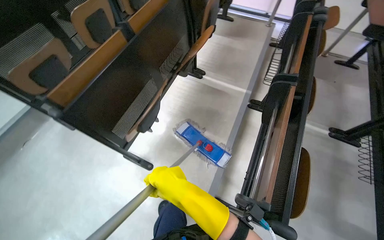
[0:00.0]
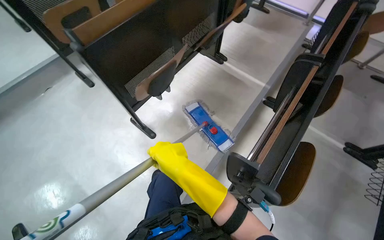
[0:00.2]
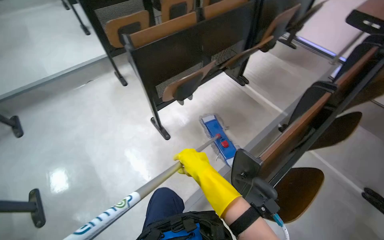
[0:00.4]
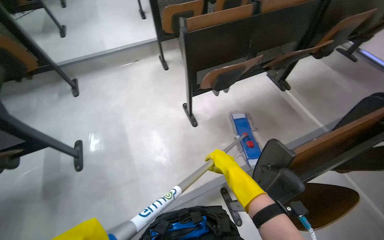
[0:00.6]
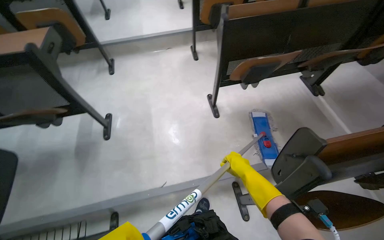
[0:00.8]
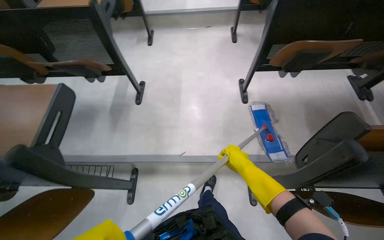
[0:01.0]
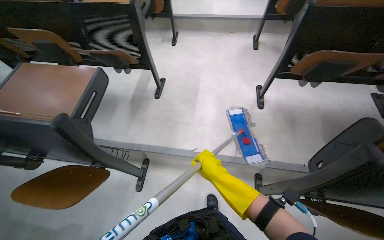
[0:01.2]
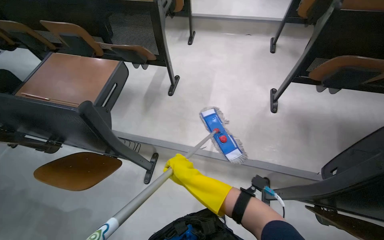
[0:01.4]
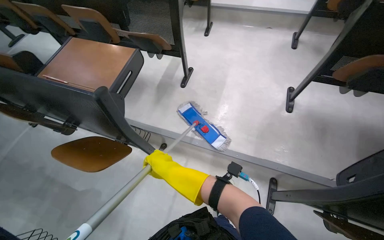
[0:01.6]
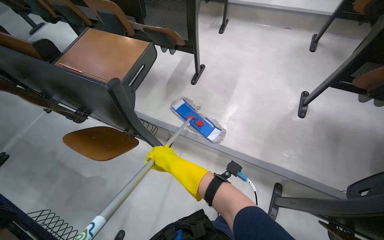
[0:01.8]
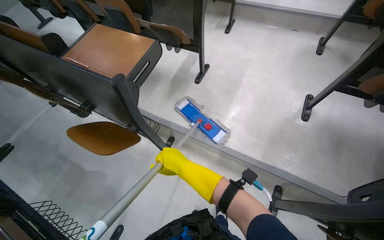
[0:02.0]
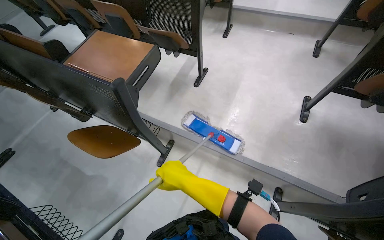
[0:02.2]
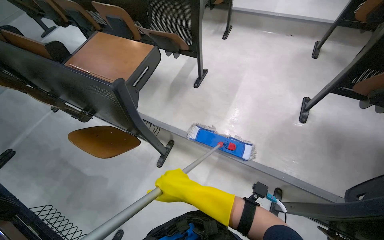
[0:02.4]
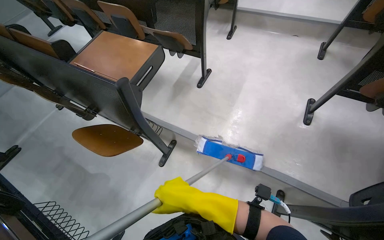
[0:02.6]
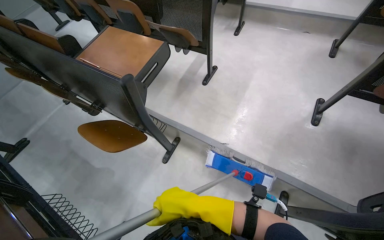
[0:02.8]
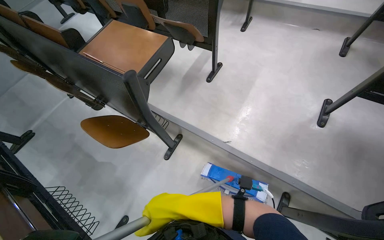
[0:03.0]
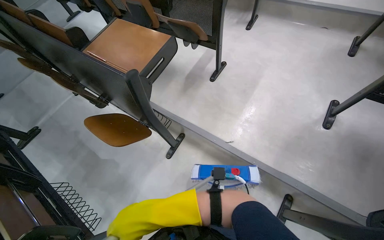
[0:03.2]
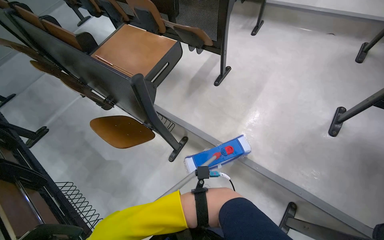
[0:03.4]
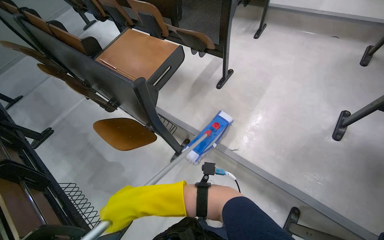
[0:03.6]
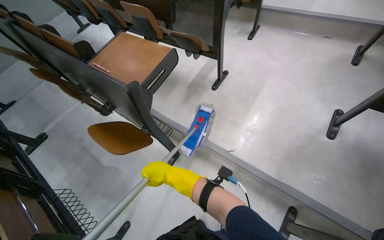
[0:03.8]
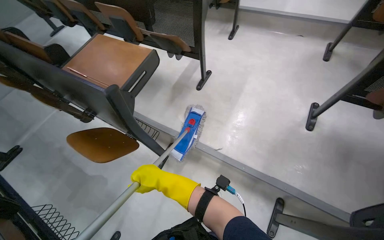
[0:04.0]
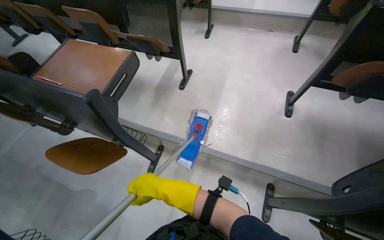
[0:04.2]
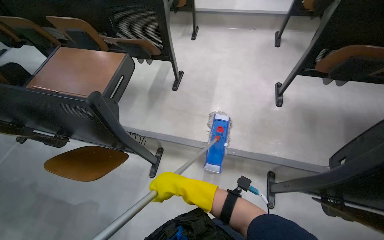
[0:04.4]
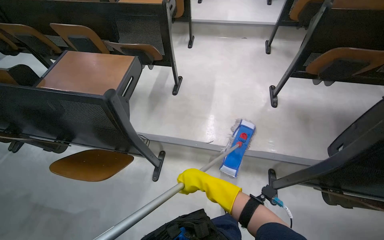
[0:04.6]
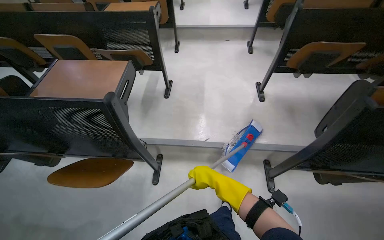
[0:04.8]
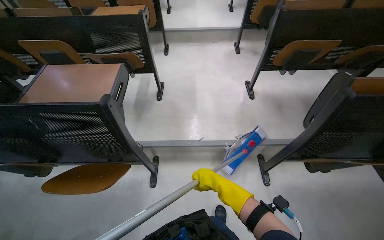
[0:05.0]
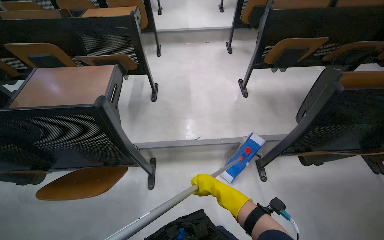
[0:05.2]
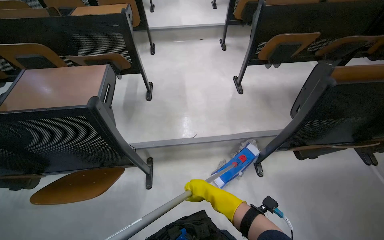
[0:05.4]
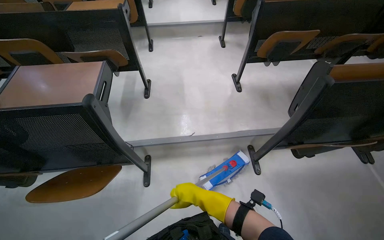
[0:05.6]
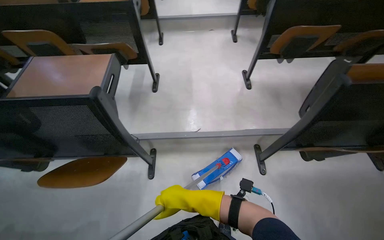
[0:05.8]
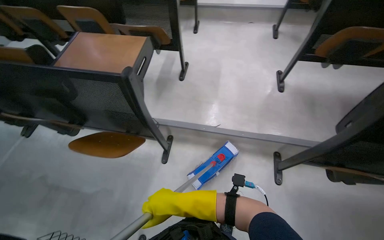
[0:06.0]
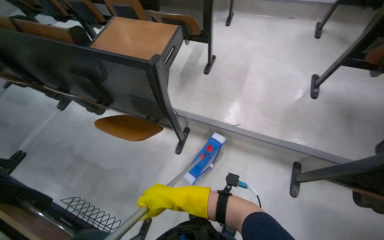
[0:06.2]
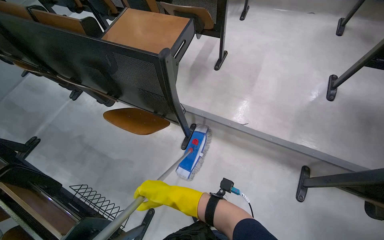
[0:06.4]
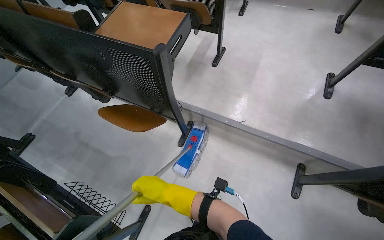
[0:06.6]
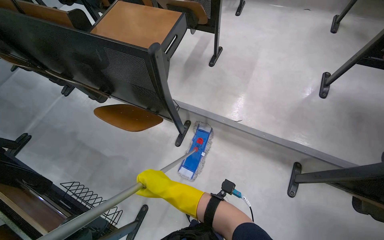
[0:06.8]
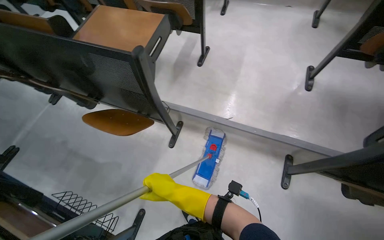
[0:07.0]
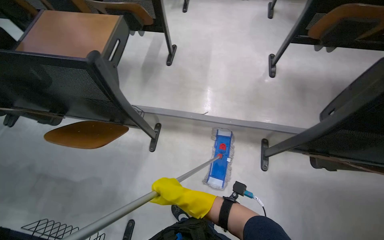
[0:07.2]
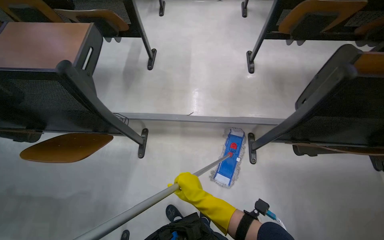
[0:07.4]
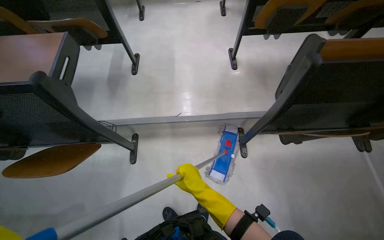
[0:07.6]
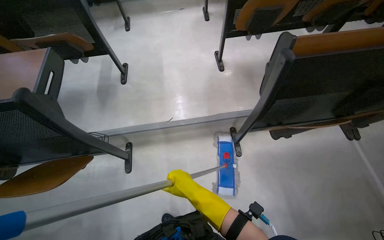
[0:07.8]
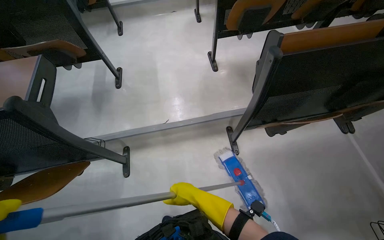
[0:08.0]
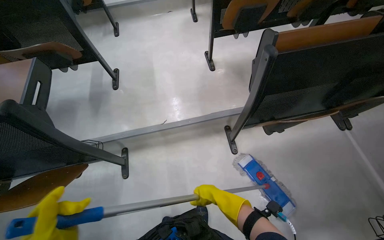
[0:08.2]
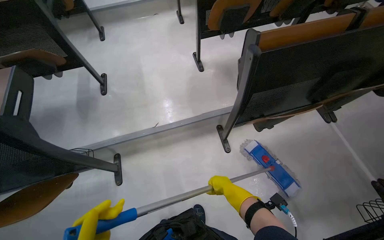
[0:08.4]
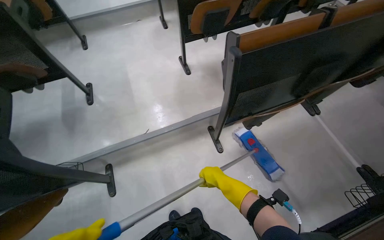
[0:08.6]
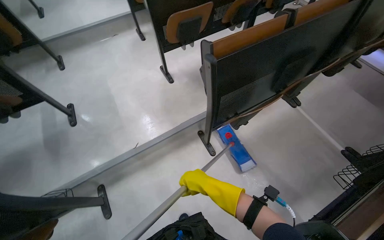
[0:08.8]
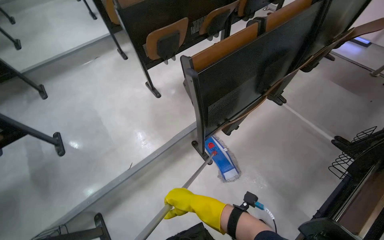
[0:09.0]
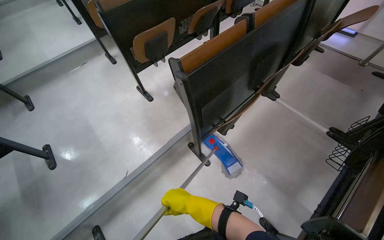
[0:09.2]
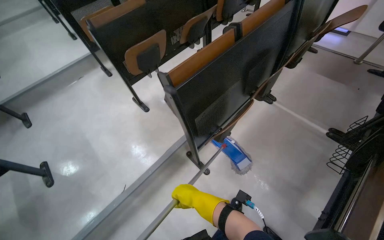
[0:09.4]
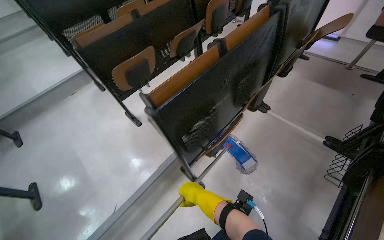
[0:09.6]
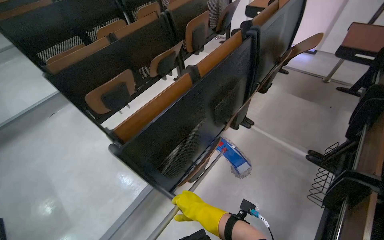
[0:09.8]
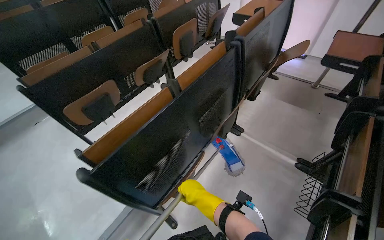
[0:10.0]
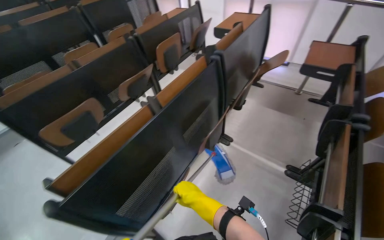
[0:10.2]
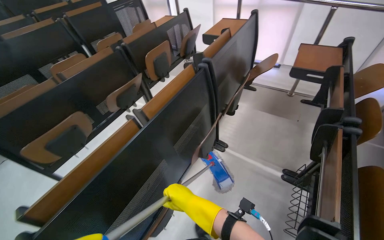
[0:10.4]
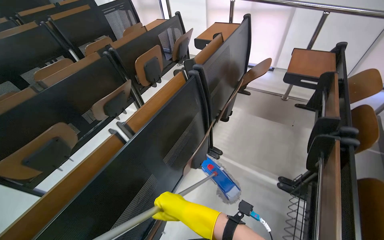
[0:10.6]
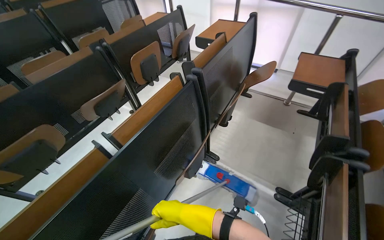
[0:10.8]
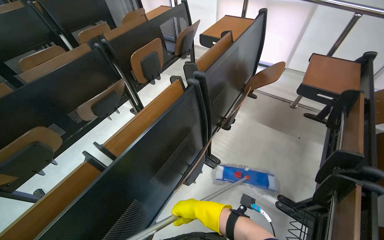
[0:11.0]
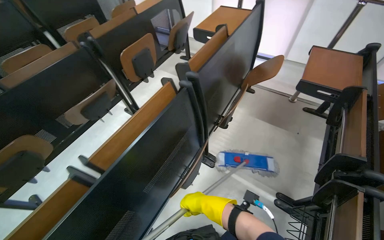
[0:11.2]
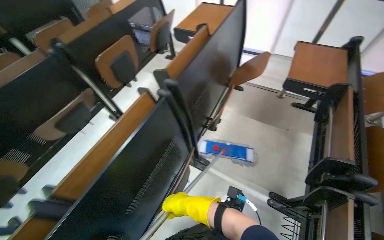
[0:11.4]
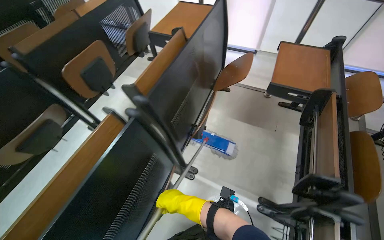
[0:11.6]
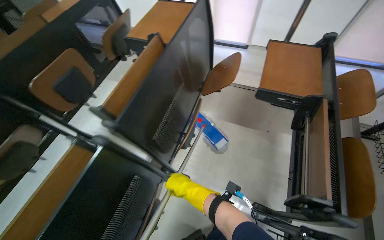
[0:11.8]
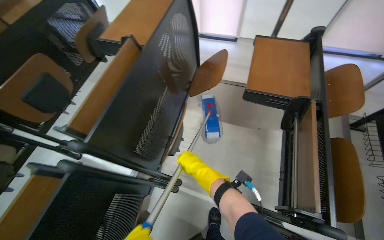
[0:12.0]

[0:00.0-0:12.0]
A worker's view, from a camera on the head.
Job: mopping floor.
The whole recording: Mopping lecture hall floor. The worker mops the floor of the lecture hall, moving the mop through the aisles between seats.
0:00.0 to 0:01.6: The wearer moves some 70 cm. The head turns to the left by approximately 85 degrees.
0:01.6 to 0:03.0: The right hand travels nearer to the camera by approximately 10 cm.
0:03.0 to 0:04.4: The head rotates about 20 degrees to the right. The right hand goes nearer and farther, roughly 30 cm each way, reversing 2 times.
0:07.6 to 0:09.0: The head rotates some 35 degrees to the right.
0:09.0 to 0:10.4: The head travels about 60 cm. The wearer looks about 15 degrees further upward.
0:10.4 to 0:12.0: The wearer moves some 90 cm. The view tips downward by roughly 15 degrees.

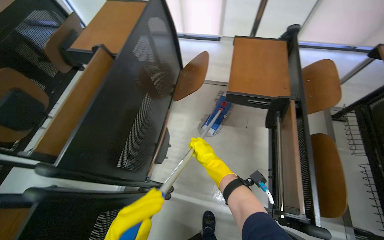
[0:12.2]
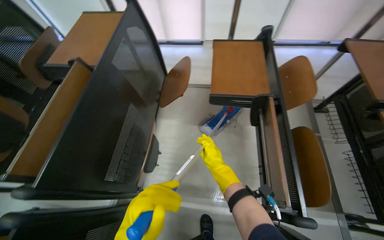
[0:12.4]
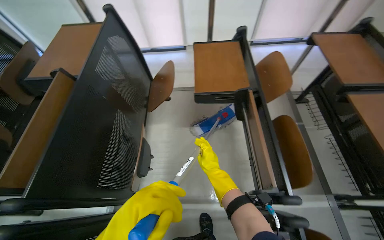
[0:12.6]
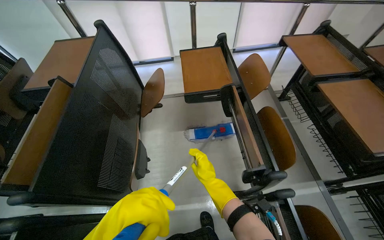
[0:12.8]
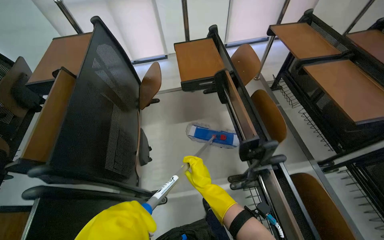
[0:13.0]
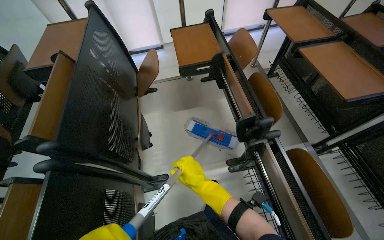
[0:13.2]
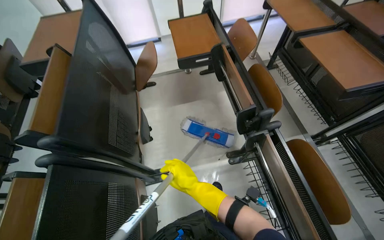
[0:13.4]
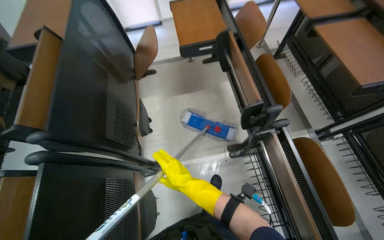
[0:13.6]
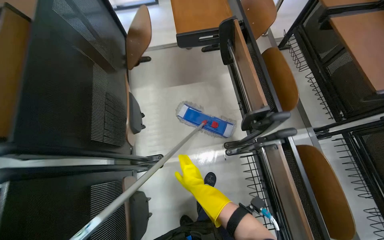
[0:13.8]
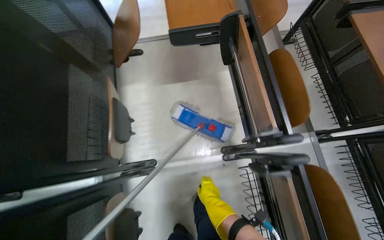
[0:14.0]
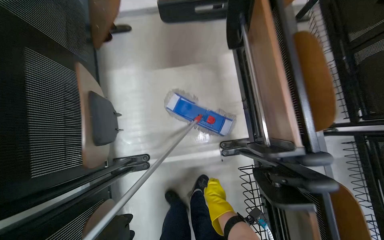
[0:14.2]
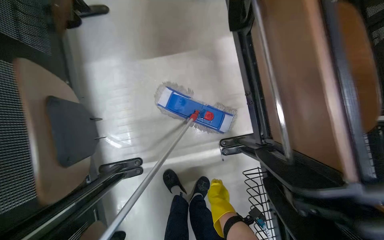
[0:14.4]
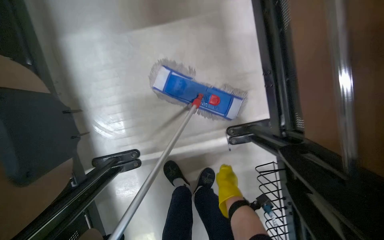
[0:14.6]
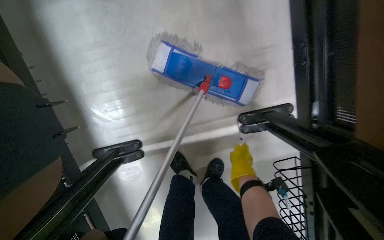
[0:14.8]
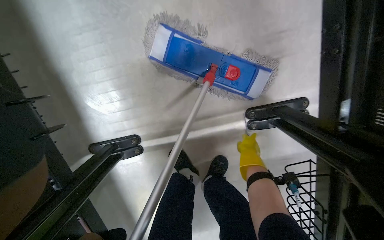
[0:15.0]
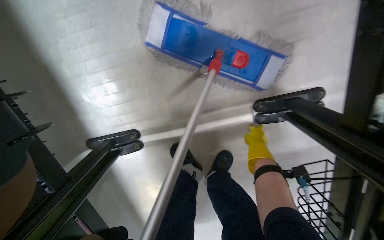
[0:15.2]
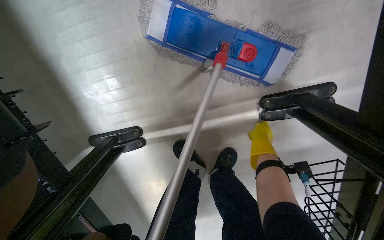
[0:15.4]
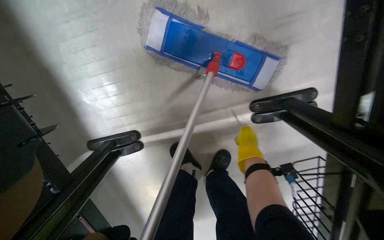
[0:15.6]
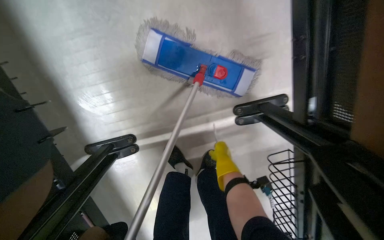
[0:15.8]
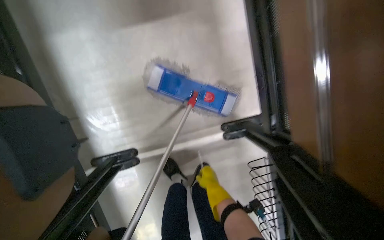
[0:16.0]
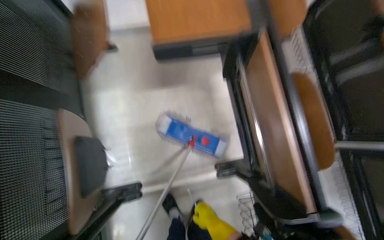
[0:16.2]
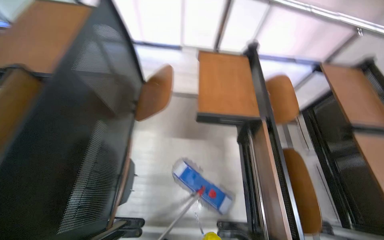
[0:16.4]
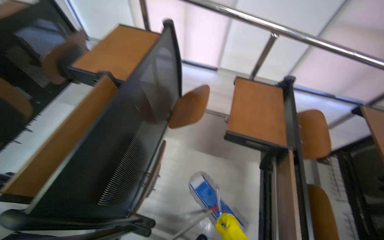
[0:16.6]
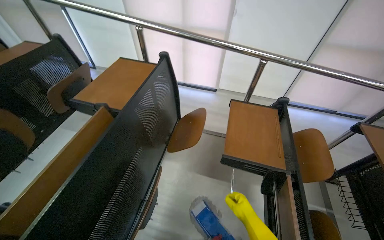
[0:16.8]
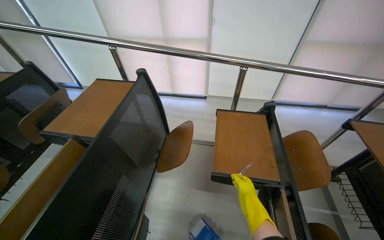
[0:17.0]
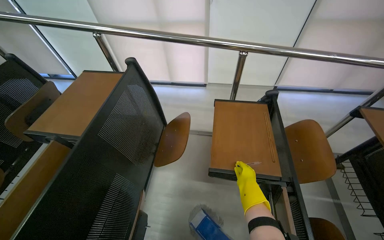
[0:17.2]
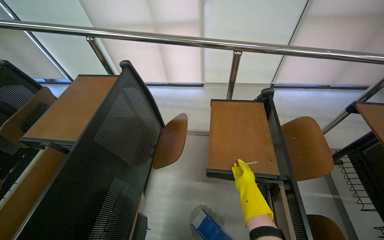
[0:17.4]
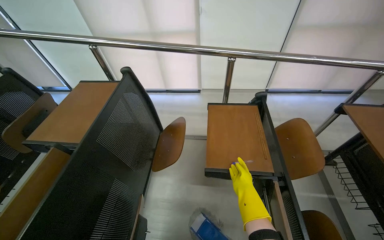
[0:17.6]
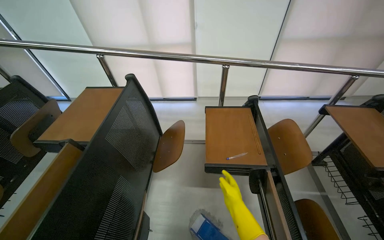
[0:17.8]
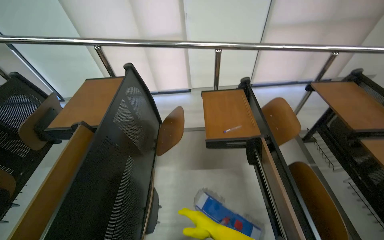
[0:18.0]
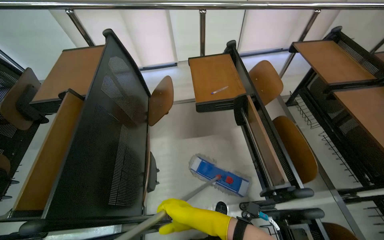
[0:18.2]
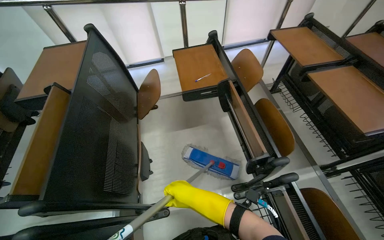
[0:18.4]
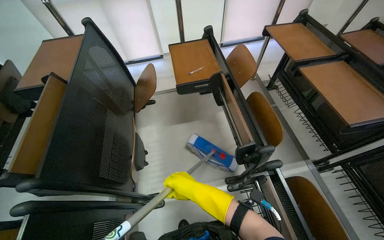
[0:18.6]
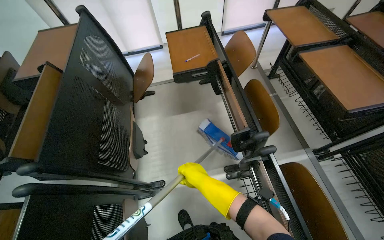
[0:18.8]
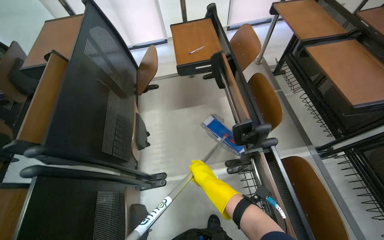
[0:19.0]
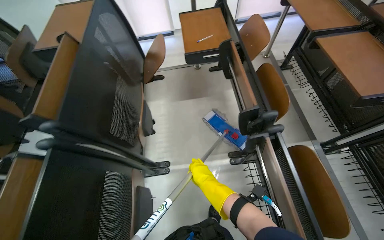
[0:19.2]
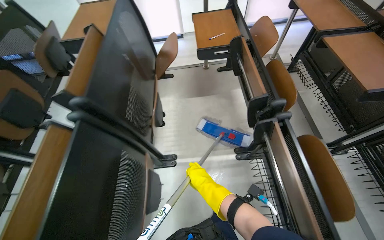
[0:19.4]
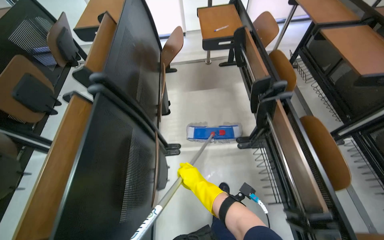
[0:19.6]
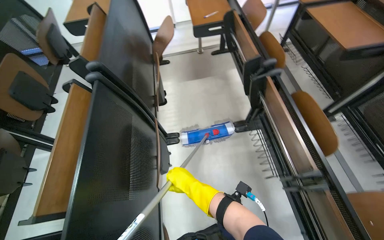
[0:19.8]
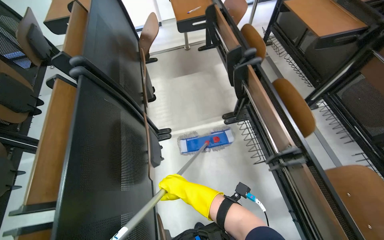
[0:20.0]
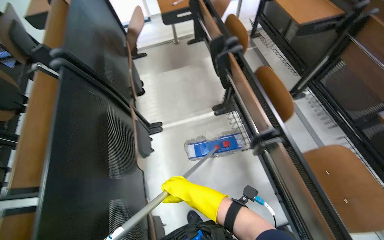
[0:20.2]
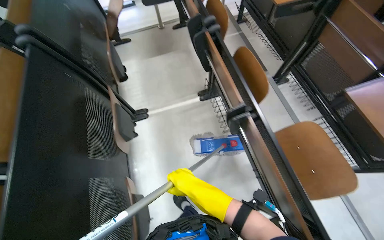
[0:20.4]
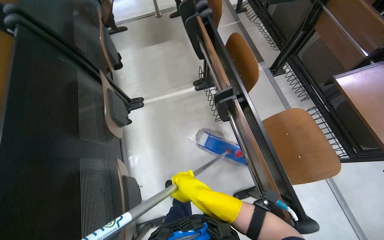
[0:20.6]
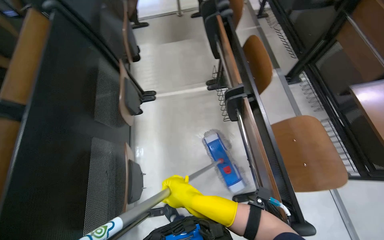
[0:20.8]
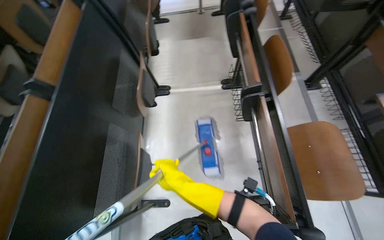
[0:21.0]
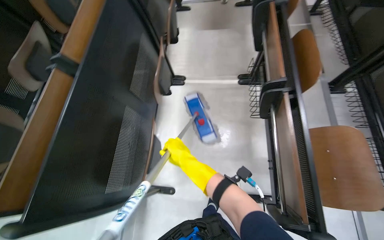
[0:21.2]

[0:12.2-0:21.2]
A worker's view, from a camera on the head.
Job: mopping floor.
The whole recording: Mopping lecture hall floor. The worker mops the floor of the lecture hall, moving the mop through the aisles between seats.
0:12.2 to 0:13.8: The head rotates about 20 degrees to the right. The right hand is displaced down the picture and nearer to the camera by approximately 40 cm.
0:13.8 to 0:15.2: The head travels some 80 cm. The wearer looks about 40 degrees further downward.
0:15.2 to 0:16.6: The head travels about 80 cm. The camera pitches upward, by some 50 degrees.
0:18.2 to 0:19.8: The wearer moves roughly 60 cm.
0:19.8 to 0:21.2: The camera travels roughly 40 cm.
